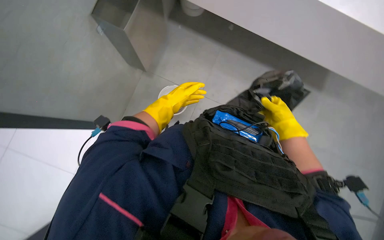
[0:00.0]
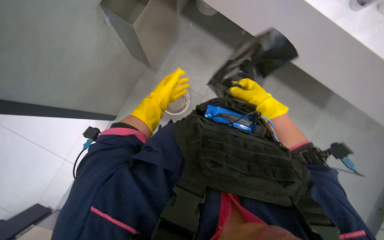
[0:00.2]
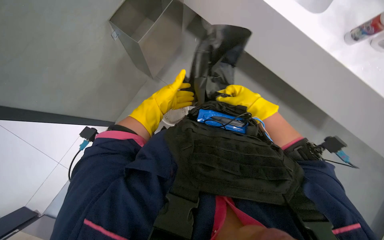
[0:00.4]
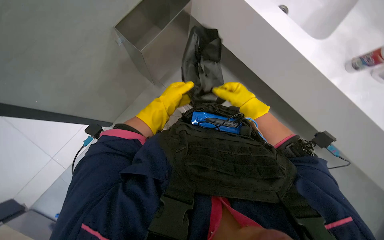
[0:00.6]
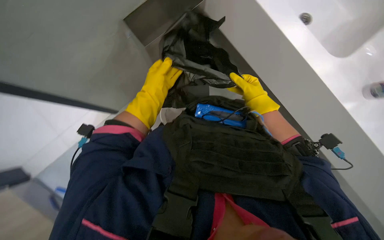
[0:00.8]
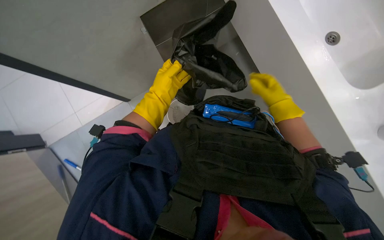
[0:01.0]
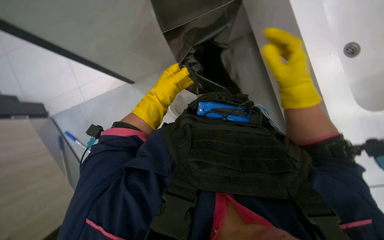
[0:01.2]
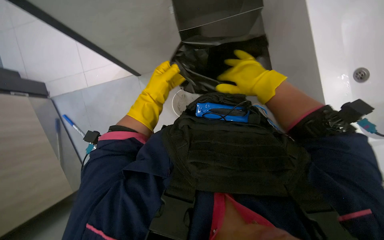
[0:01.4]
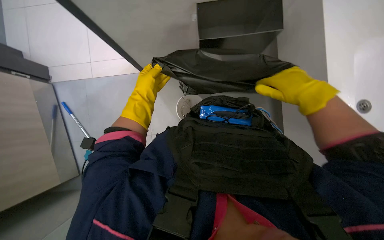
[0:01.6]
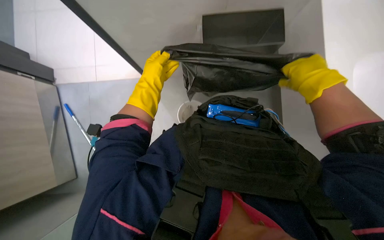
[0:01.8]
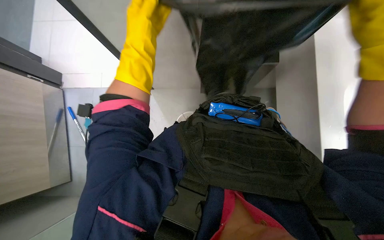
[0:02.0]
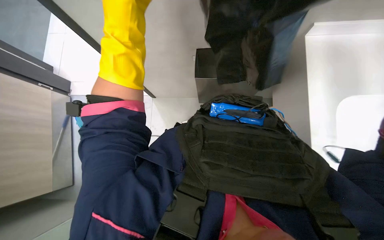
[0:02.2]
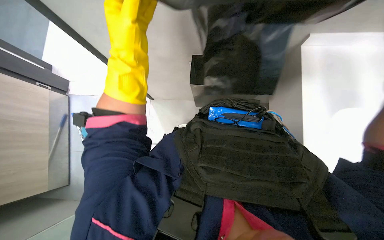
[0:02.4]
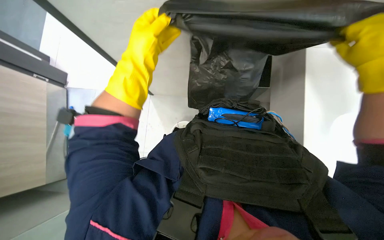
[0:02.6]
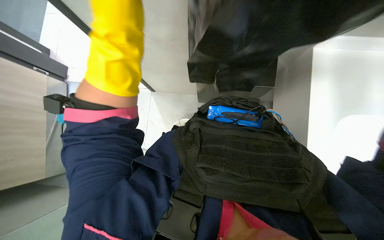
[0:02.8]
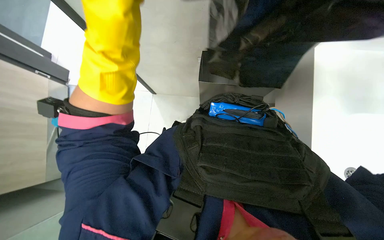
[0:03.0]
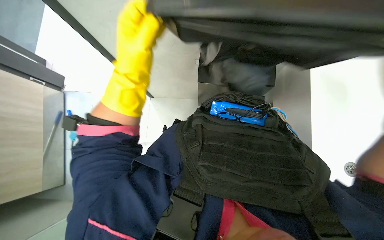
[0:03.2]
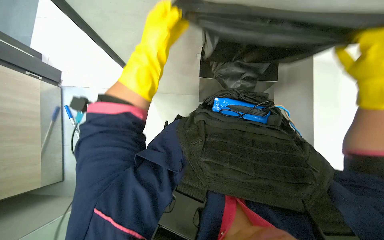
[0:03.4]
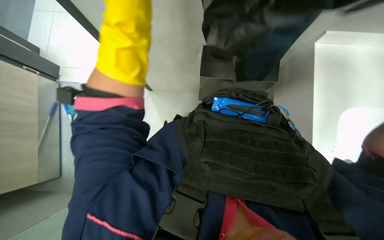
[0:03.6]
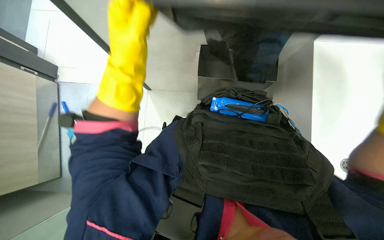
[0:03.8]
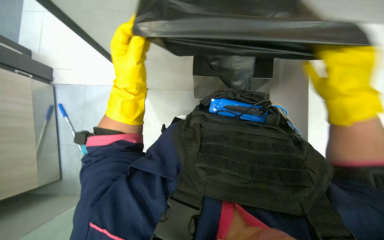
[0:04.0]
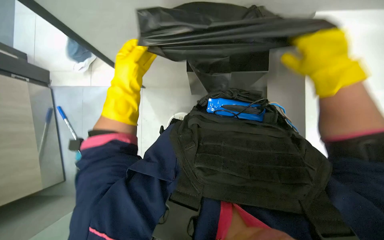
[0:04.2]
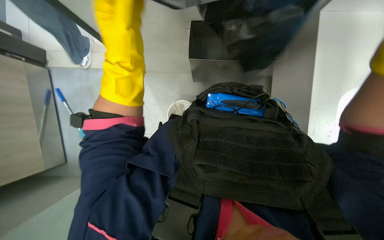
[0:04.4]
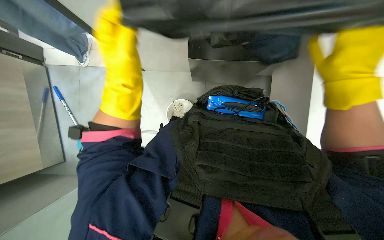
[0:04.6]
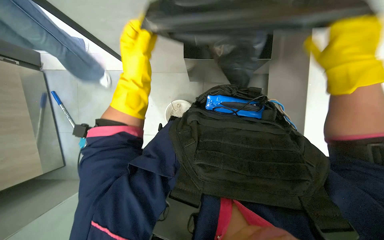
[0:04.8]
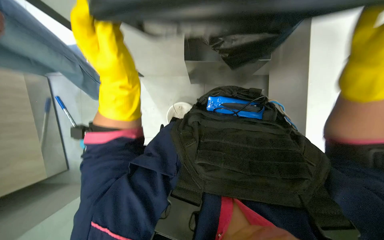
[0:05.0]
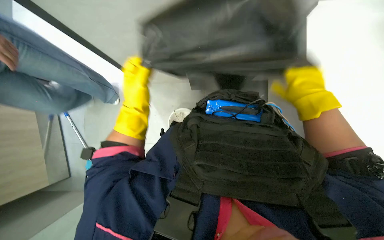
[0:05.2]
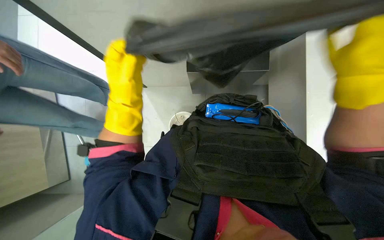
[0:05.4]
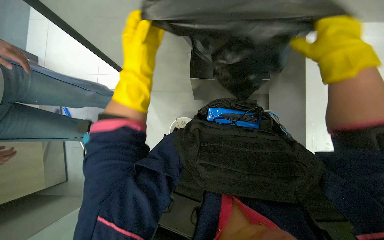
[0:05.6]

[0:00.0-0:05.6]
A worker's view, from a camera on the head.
Job: managing trash.
The whole recording: Replacing trash bags in bins. The worker pulls out new trash bags from the cart and places them into various bins.
0:00.0 to 0:01.4: The right hand moves nearer to the camera, approximately 15 cm.
0:01.4 to 0:02.8: The left hand moves nearer and farther over roughly 25 cm, changing direction 2 times.
0:02.8 to 0:04.2: The left hand moves nearer and farther over approximately 15 cm, changing direction 2 times.
0:04.2 to 0:05.6: The left hand moves nearer and farther over approximately 15 cm, changing direction 2 times.

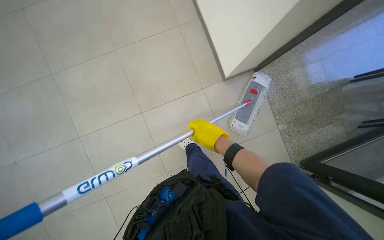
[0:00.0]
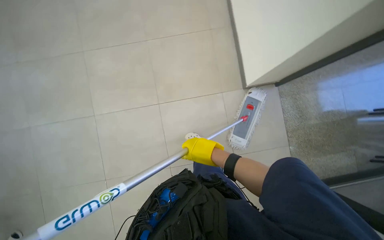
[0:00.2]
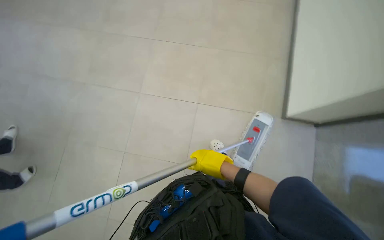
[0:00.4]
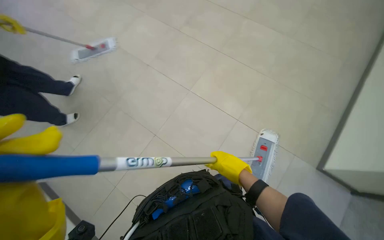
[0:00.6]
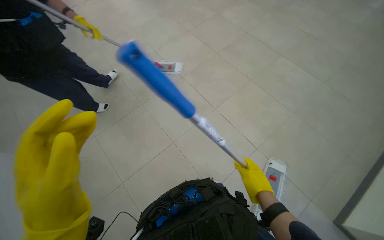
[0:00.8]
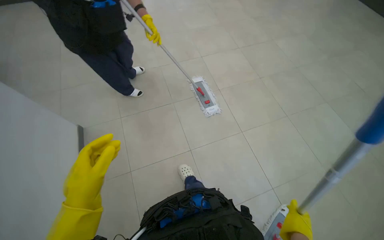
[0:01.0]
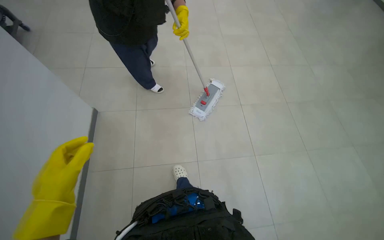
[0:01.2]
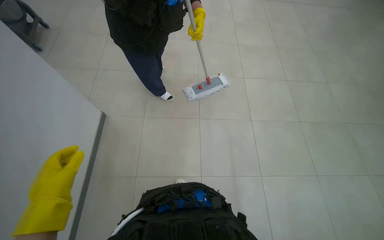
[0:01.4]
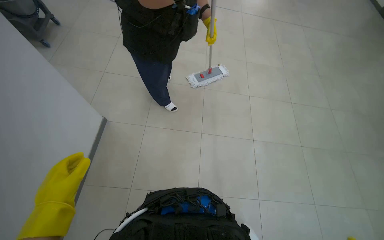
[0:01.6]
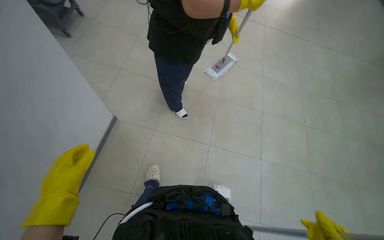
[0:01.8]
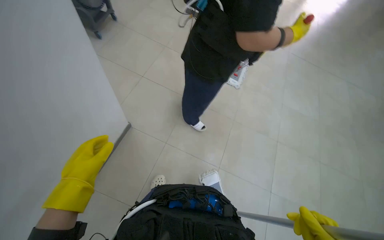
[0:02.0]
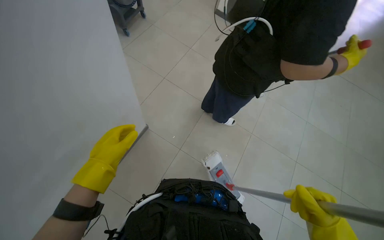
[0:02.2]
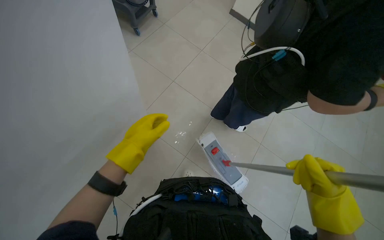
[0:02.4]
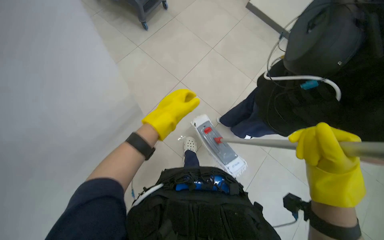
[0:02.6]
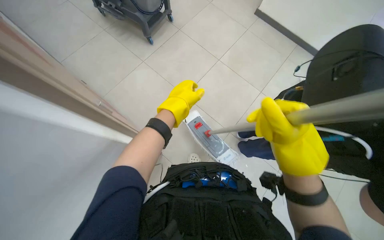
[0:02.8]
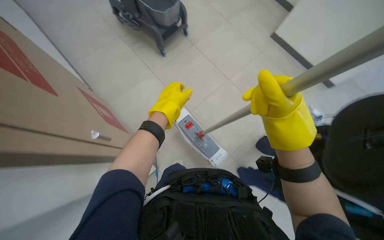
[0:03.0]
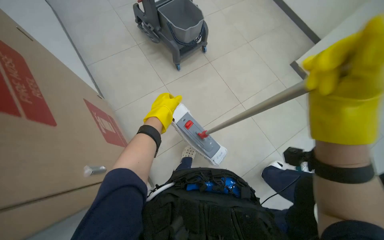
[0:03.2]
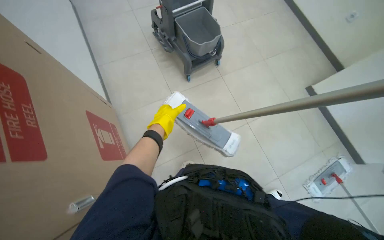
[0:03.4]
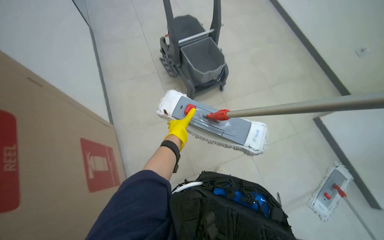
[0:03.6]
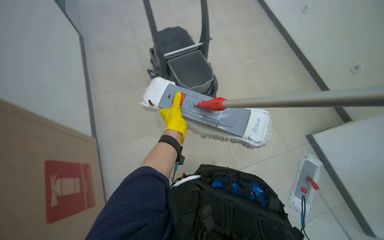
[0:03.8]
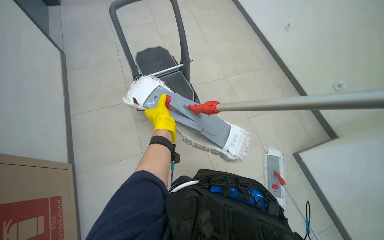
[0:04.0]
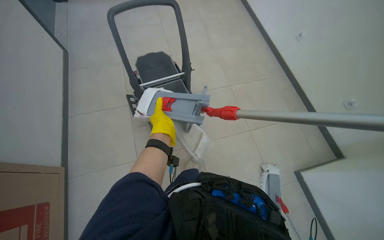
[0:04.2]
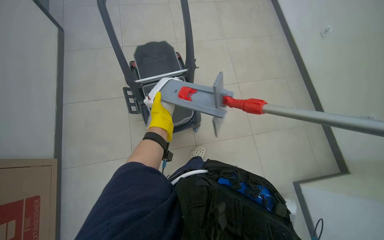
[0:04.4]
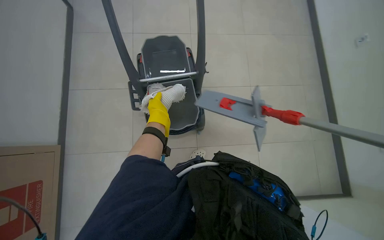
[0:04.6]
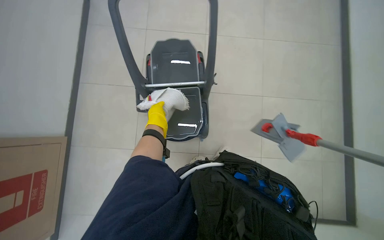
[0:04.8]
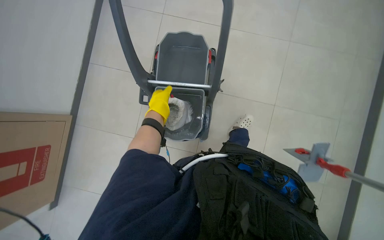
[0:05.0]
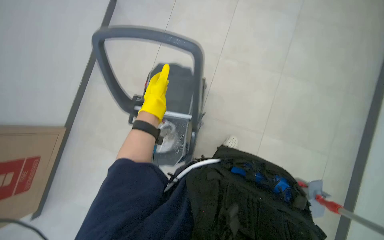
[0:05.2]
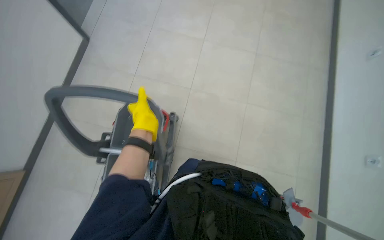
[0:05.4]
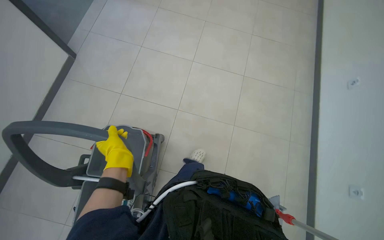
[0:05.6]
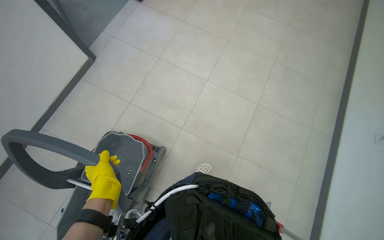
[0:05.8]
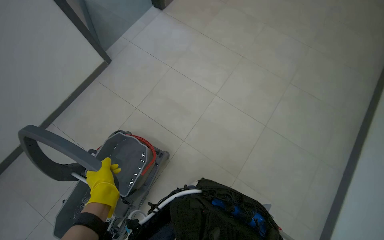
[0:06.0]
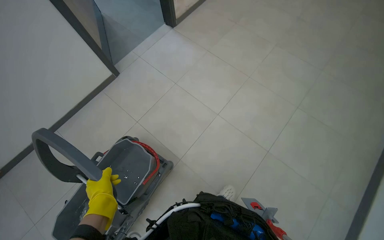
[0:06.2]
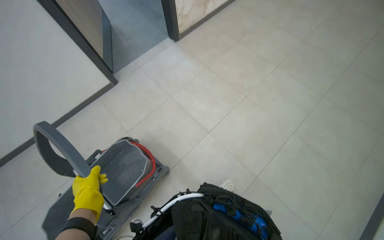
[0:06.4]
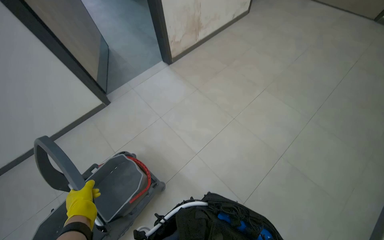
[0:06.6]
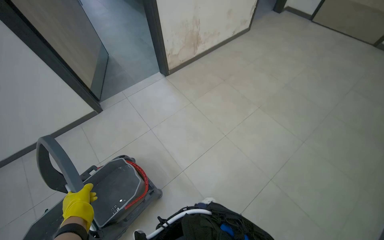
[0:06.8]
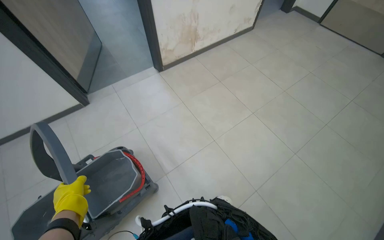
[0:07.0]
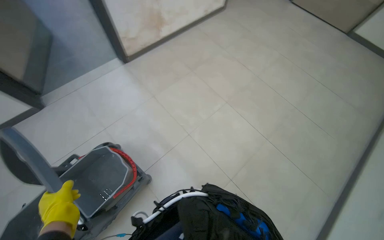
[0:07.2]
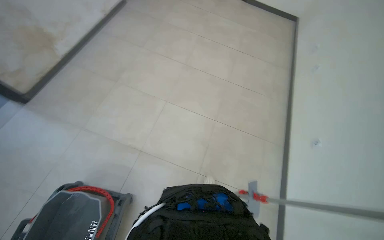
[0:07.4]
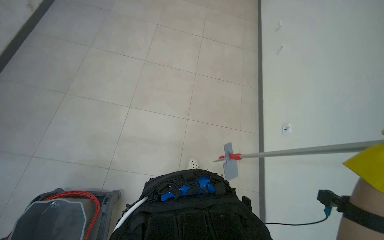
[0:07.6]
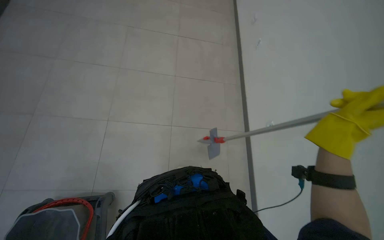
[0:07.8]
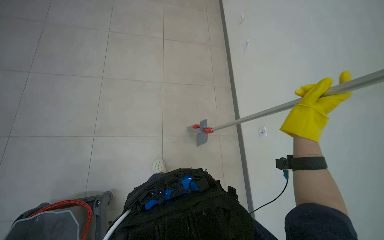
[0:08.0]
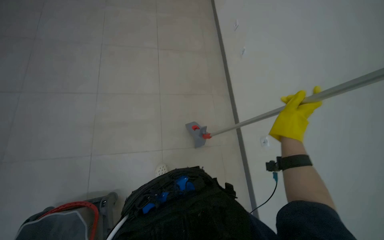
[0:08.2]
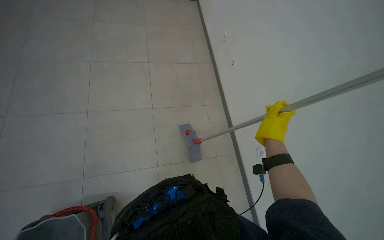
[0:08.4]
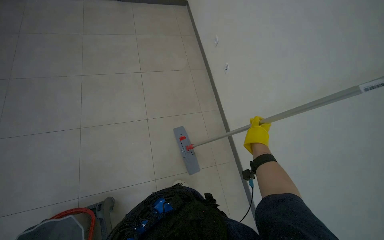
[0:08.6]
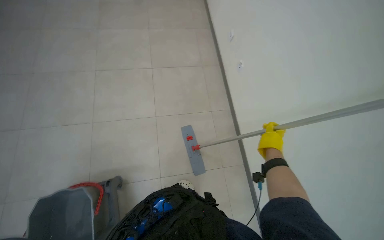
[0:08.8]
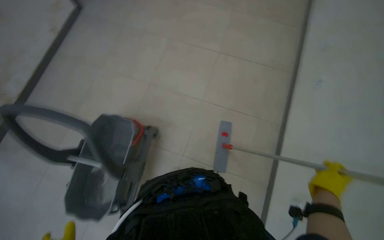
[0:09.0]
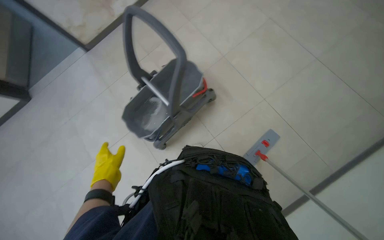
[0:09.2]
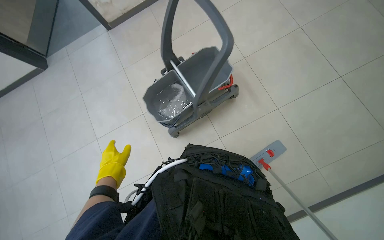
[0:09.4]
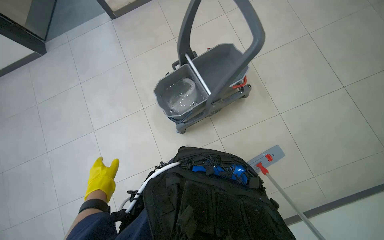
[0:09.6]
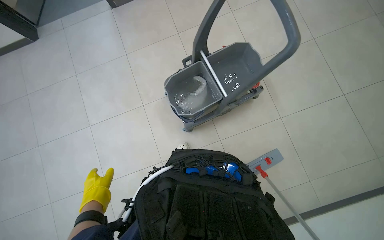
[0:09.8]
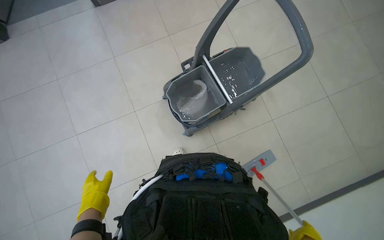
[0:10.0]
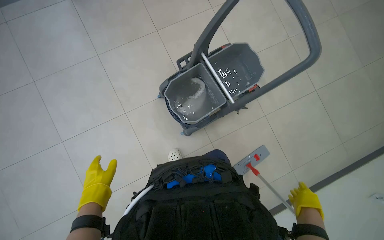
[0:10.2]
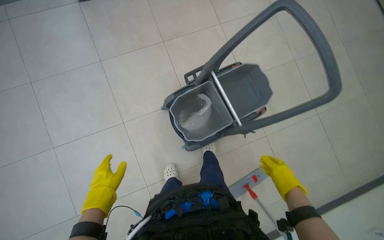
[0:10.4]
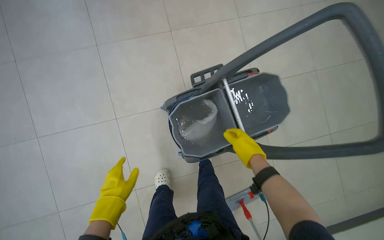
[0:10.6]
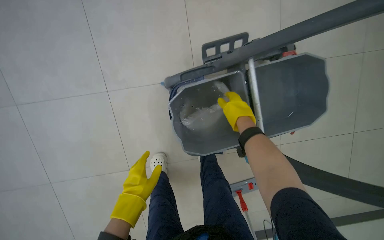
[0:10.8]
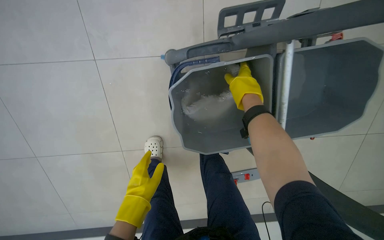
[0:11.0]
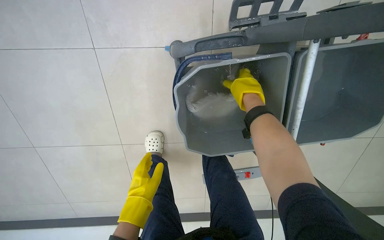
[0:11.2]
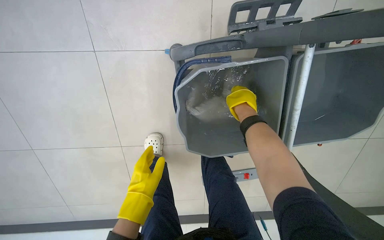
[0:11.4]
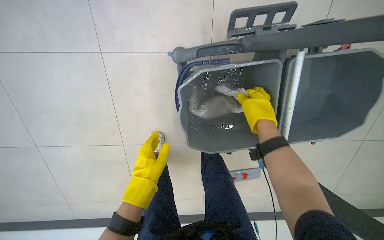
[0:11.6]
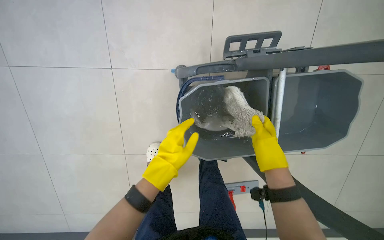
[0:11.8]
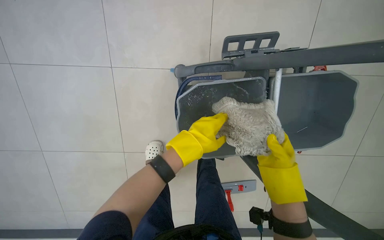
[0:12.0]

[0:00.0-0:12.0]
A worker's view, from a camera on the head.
Job: mopping floor.
The whole recording: Mopping floor. The worker mops the floor, including changing and rinsing mop heads.
0:00.0 to 0:01.6: The camera travels approximately 40 cm. The wearer's head swings about 80 degrees to the left. The wearer looks about 15 degrees further upward.
0:01.6 to 0:03.0: The left hand moves up the picture, about 35 cm.
0:03.0 to 0:04.4: The wearer moves roughly 60 cm. The camera pitches upward, by roughly 15 degrees.
0:04.4 to 0:06.0: The camera travels approximately 1 m. The scene rotates clockwise by about 35 degrees.
0:09.0 to 0:10.4: The camera is carried to the left, roughly 70 cm. The view pans to the right by approximately 20 degrees.
0:10.4 to 0:12.0: The camera travels some 40 cm. The view tilts about 20 degrees downward.

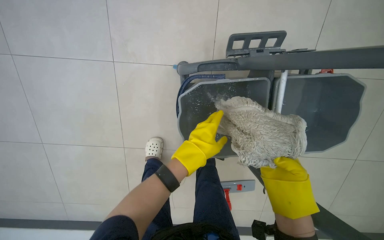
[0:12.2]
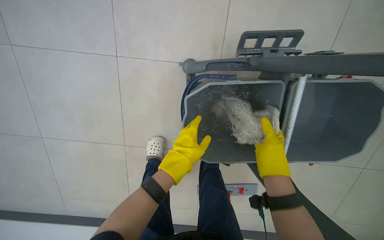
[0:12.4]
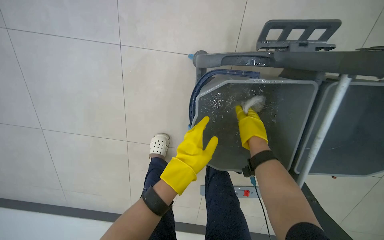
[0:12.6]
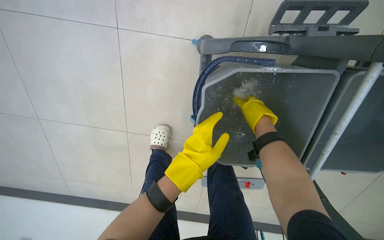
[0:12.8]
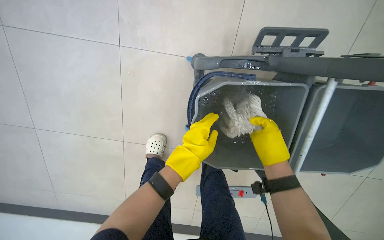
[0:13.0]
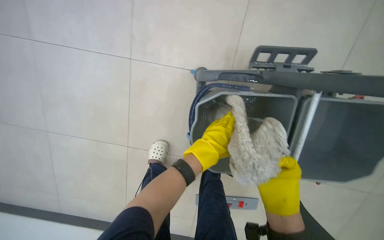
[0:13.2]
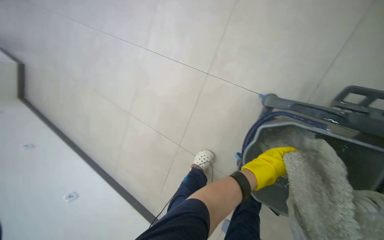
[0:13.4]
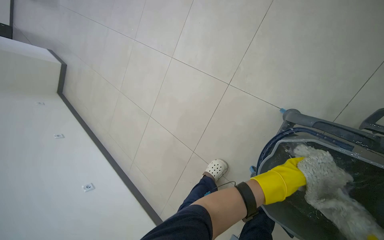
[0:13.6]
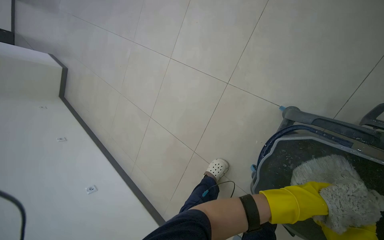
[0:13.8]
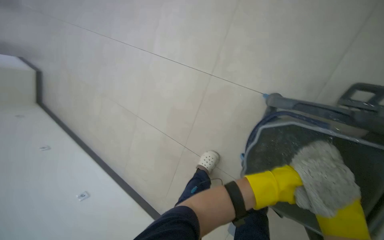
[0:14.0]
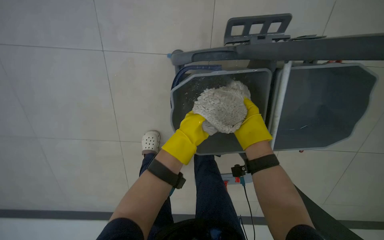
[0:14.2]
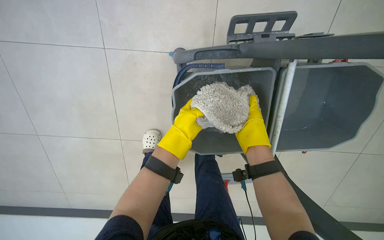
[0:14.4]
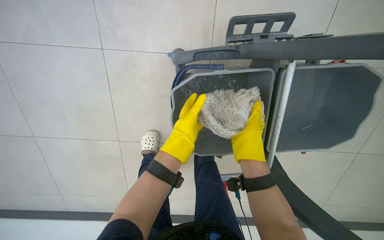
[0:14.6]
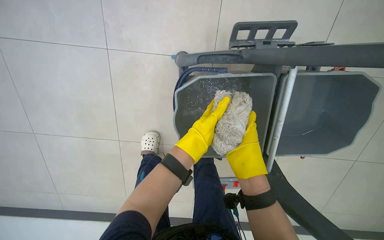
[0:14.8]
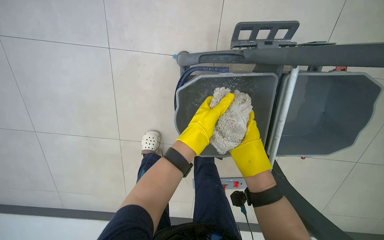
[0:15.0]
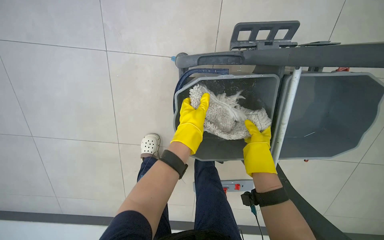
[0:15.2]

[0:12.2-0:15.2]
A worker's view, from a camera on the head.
Job: mopping floor.
The whole recording: Mopping floor. The worker mops the floor, including changing and rinsing mop heads.
0:12.2 to 0:13.8: The wearer's head swings roughly 40 degrees to the left.
0:13.8 to 0:15.2: The wearer's head swings approximately 40 degrees to the right.
